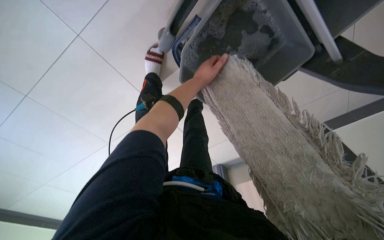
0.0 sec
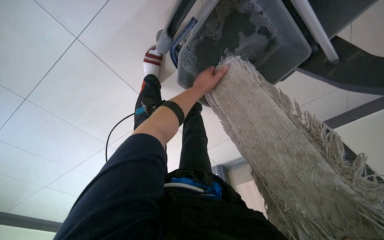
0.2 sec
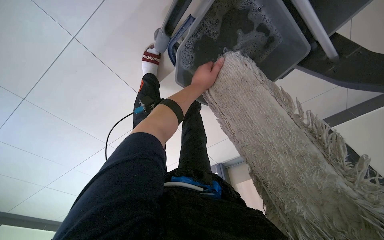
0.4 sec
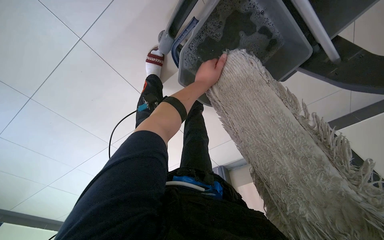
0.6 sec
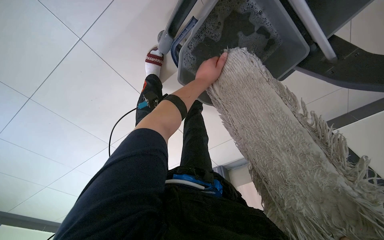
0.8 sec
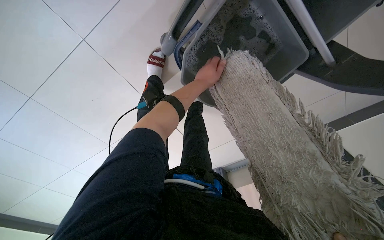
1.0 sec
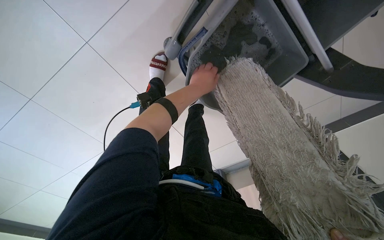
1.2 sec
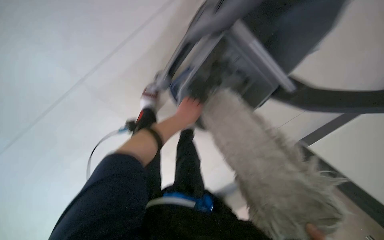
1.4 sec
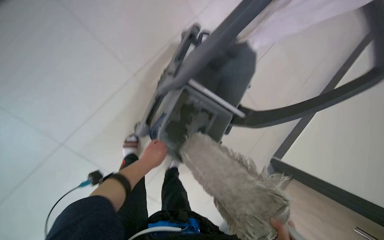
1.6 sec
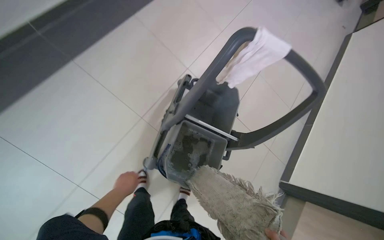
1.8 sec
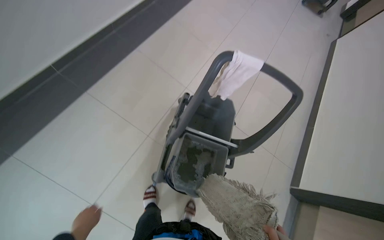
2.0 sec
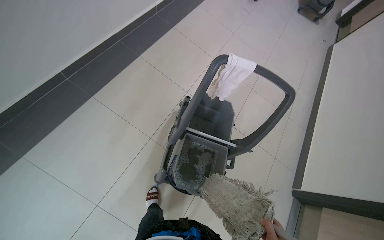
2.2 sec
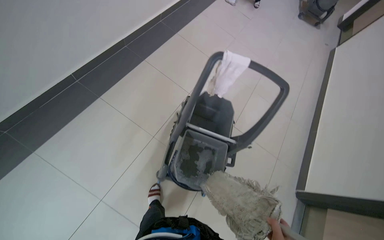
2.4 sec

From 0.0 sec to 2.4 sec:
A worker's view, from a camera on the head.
Job: preparing cleaning supplies.
The whole recording: Maintaining mop and bucket. The worker cleans, wrings, and prepares the mop for use with the bucket.
From 1.2 sec to 2.4 sec: The wearer moves about 40 cm. The wearer looks some 45 degrees further upward.

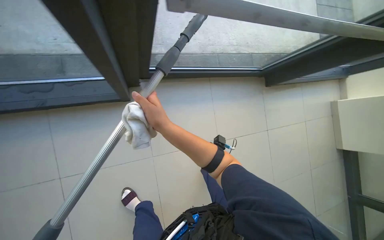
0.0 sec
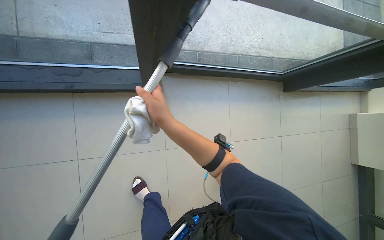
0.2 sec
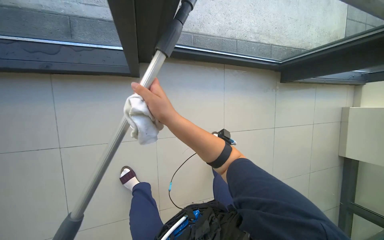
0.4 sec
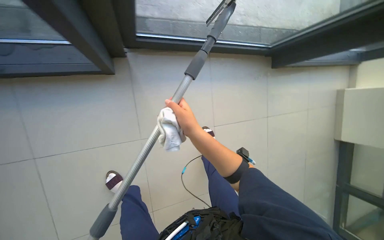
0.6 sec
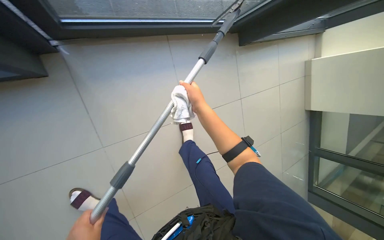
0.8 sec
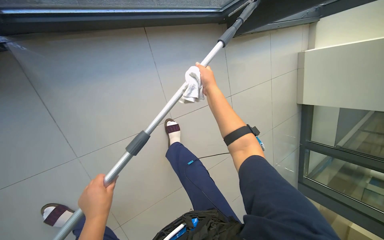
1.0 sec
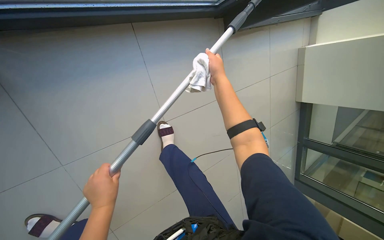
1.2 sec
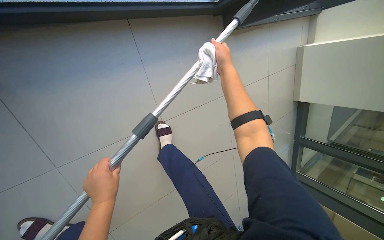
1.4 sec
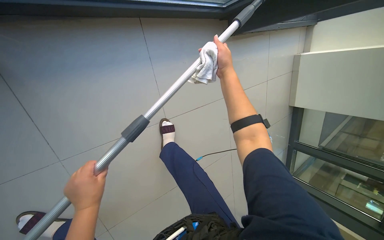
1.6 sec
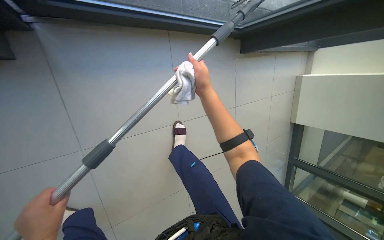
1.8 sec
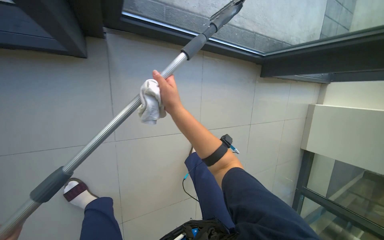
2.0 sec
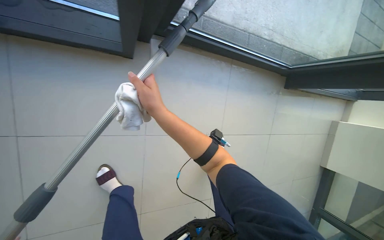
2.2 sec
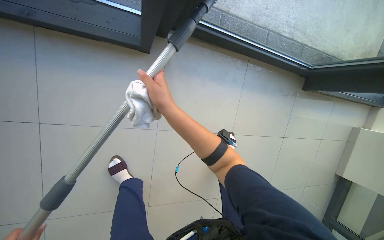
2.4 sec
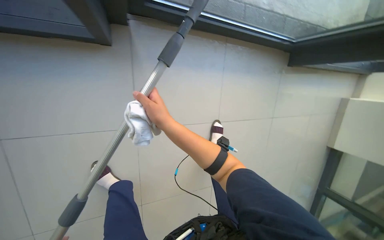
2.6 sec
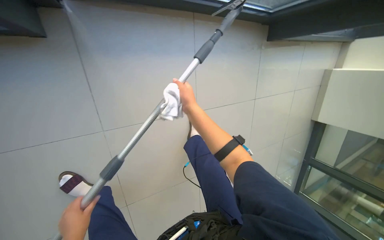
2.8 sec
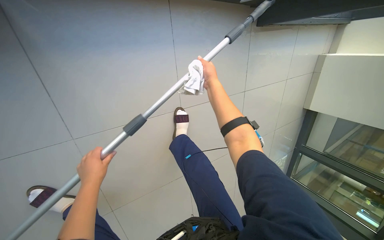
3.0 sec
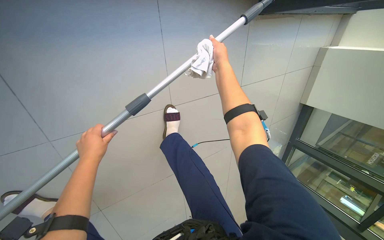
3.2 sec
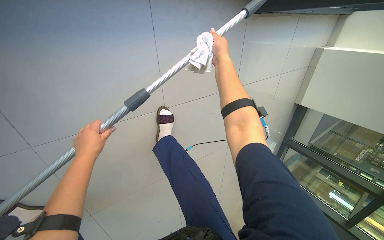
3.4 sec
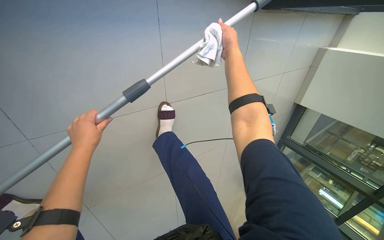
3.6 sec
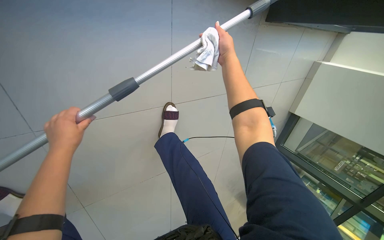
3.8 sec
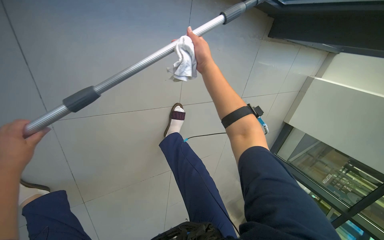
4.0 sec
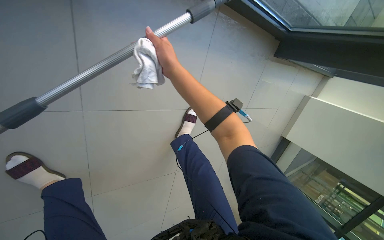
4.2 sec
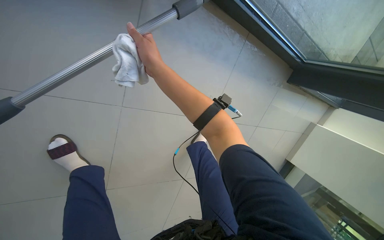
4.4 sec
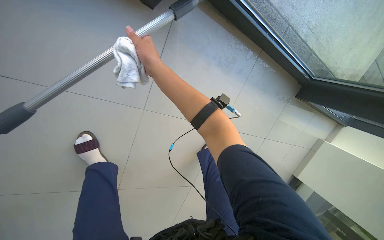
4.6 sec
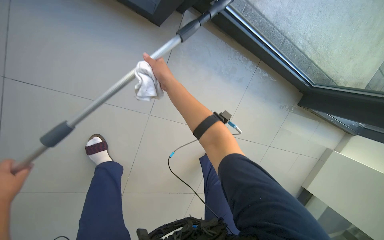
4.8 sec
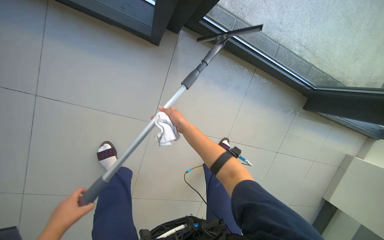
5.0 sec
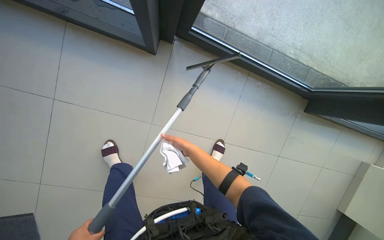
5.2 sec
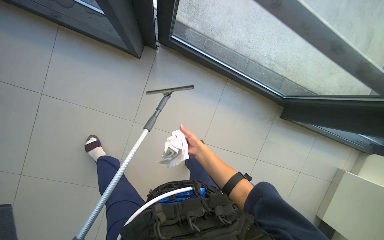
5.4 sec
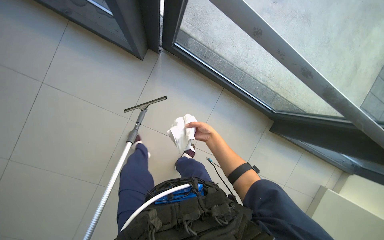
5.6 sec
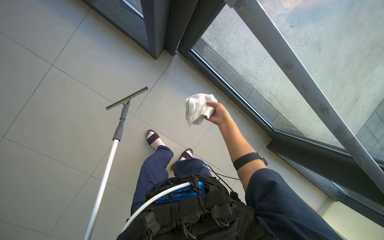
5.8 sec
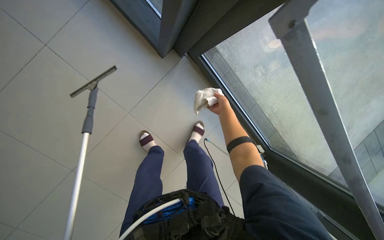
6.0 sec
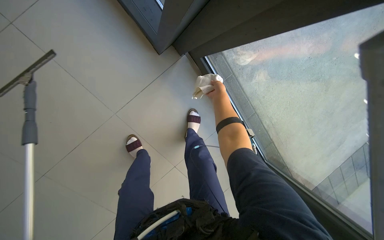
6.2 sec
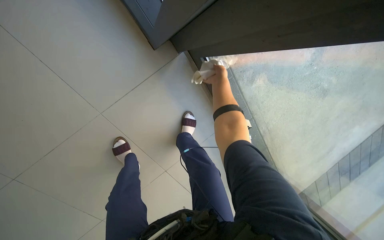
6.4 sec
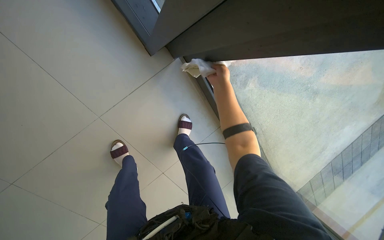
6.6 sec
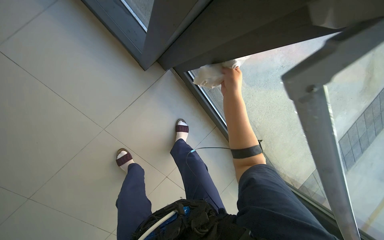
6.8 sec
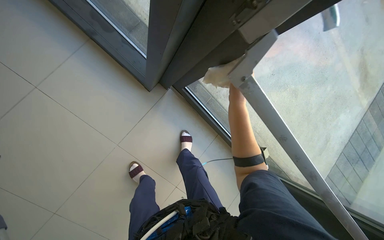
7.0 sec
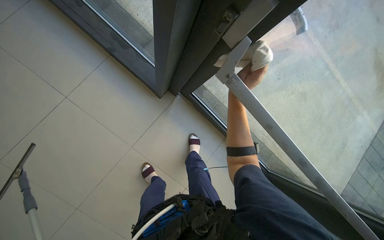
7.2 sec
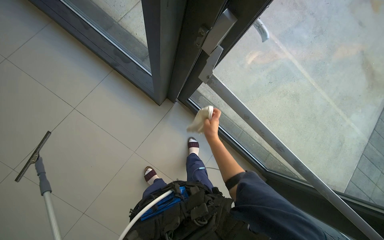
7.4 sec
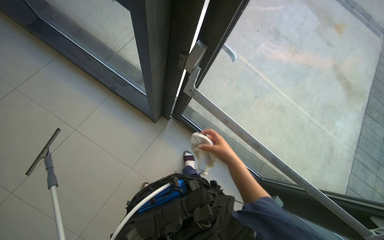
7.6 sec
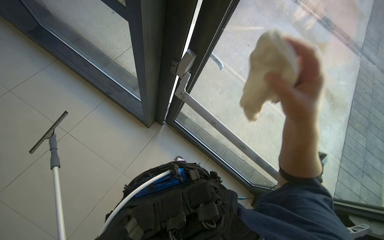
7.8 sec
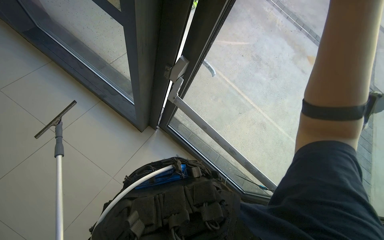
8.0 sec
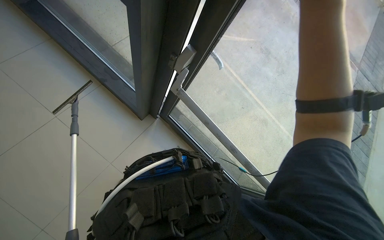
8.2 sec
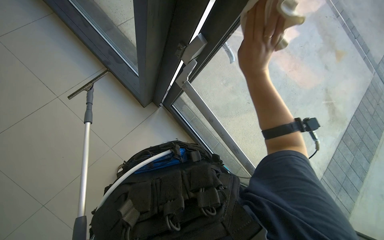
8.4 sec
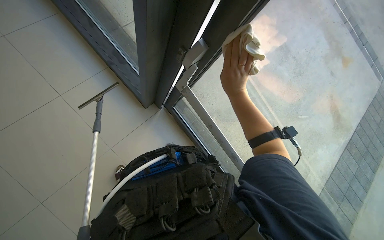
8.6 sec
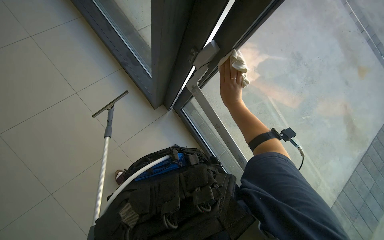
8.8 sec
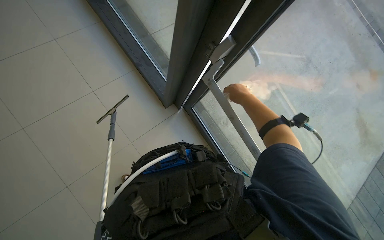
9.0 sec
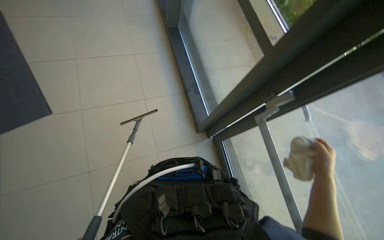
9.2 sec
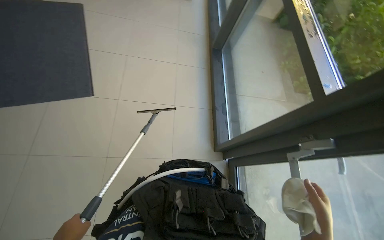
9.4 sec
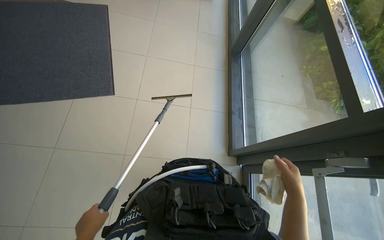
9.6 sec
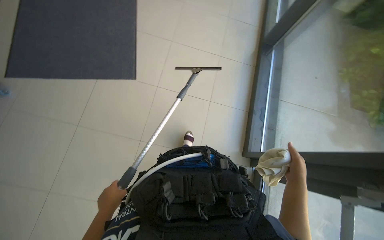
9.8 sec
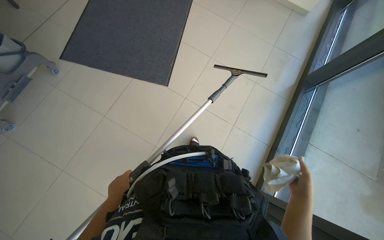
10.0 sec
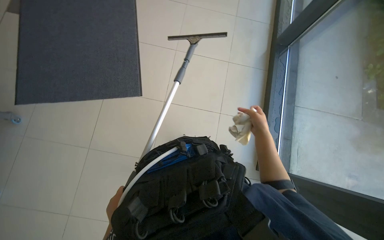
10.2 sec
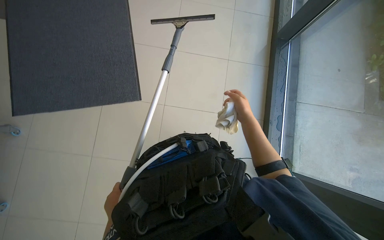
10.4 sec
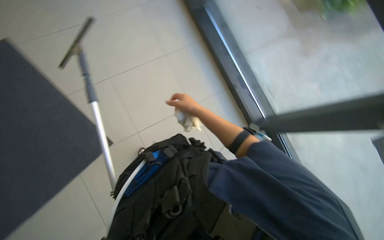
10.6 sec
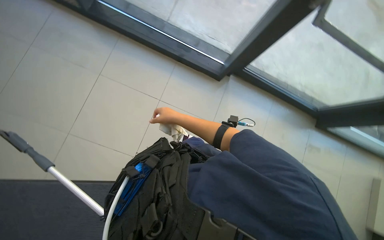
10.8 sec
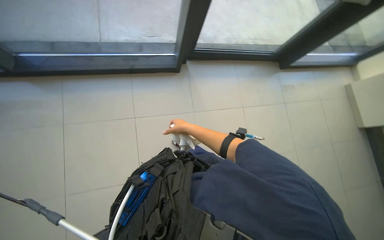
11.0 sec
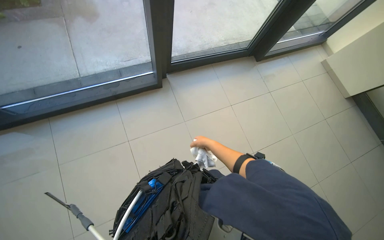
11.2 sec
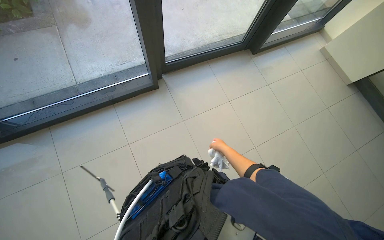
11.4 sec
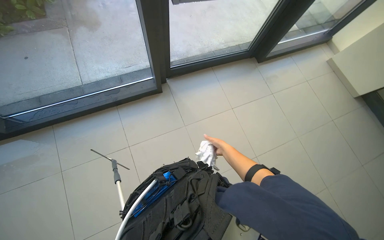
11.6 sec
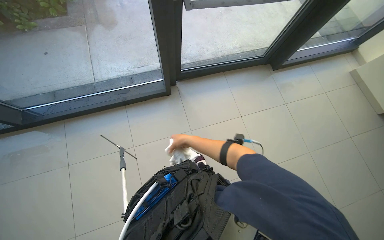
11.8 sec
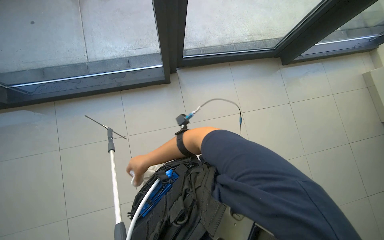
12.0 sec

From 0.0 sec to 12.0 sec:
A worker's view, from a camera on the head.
Job: cleaning windows.
The whole recording: Cleaning glass panels and frames. The worker wipes the glass frames with a cloth and cleans the glass panels using a squeegee.
From 0.0 sec to 1.6 sec: The camera is carried some 40 cm. The view tips downward by roughly 20 degrees.
From 3.0 sec to 4.4 sec: The right hand shifts approximately 50 cm to the left and nearer to the camera.
From 4.4 sec to 6.0 sec: The camera is carried roughly 40 cm. The camera pitches upward, by about 25 degrees. Everything in view rotates approximately 30 degrees clockwise.
From 6.0 sec to 7.6 sec: The wearer looks roughly 20 degrees further upward.
From 7.6 sec to 9.0 sec: The right hand heads up the picture, covering roughly 15 cm, and reaches some 25 cm nearer to the camera, then returns.
From 9.0 sec to 10.4 sec: The wearer's head swings about 30 degrees to the left. The wearer looks roughly 20 degrees further upward.
From 10.4 sec to 12.0 sec: The head travels approximately 40 cm. Everything in view rotates some 75 degrees counterclockwise.

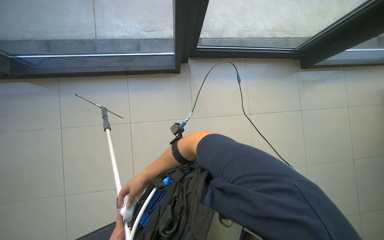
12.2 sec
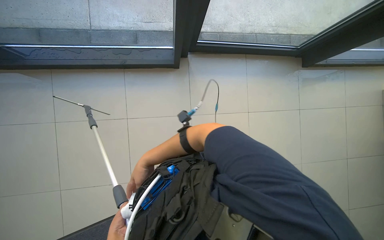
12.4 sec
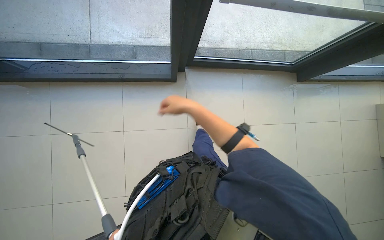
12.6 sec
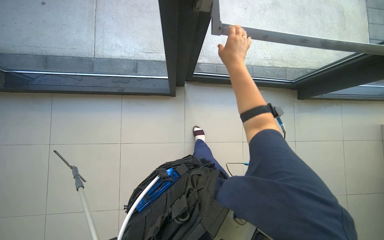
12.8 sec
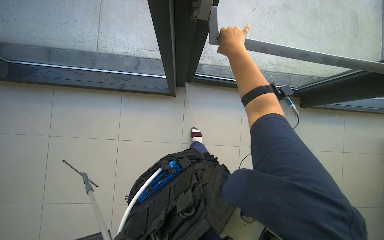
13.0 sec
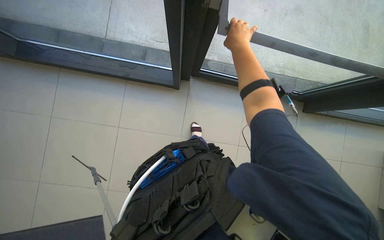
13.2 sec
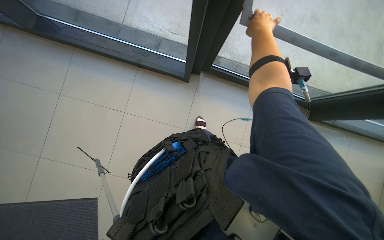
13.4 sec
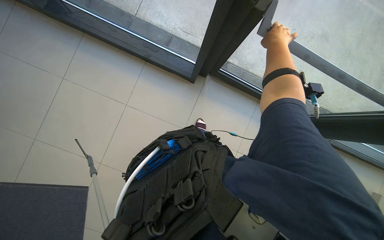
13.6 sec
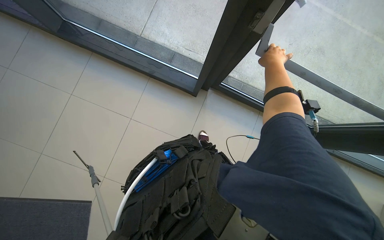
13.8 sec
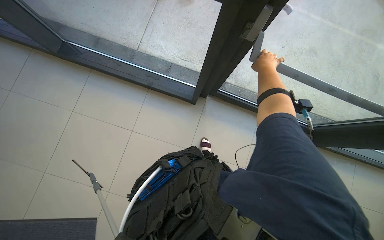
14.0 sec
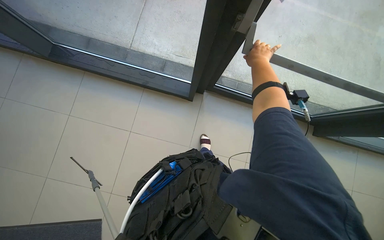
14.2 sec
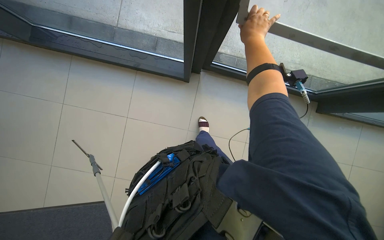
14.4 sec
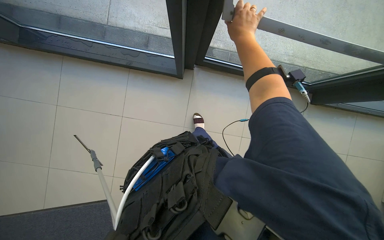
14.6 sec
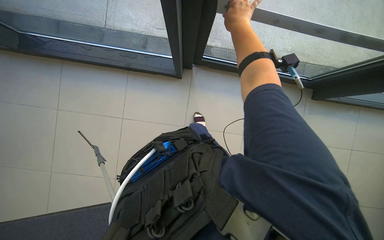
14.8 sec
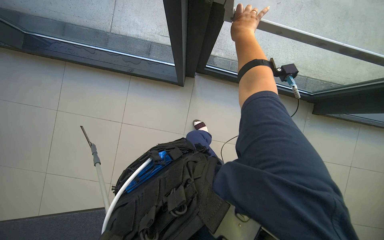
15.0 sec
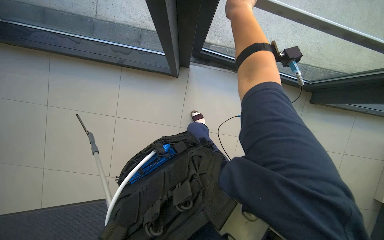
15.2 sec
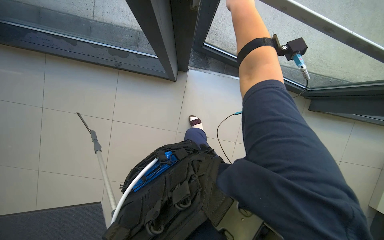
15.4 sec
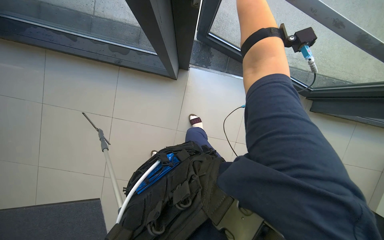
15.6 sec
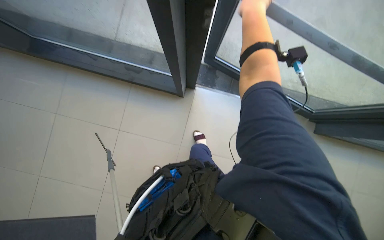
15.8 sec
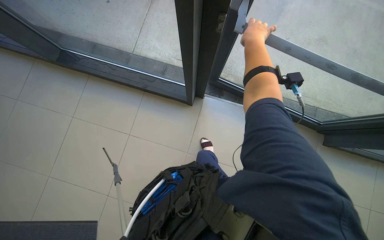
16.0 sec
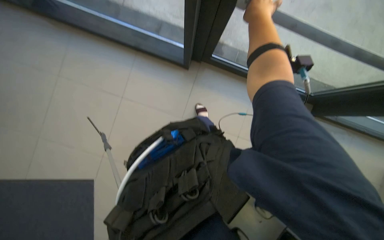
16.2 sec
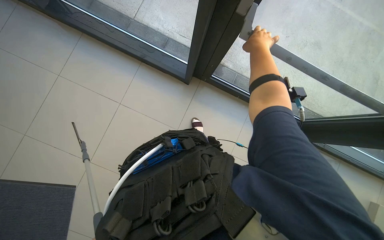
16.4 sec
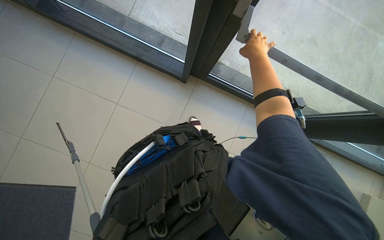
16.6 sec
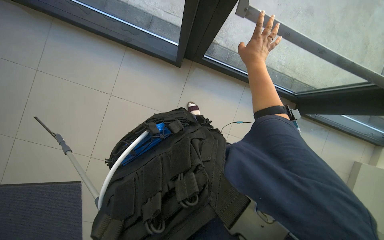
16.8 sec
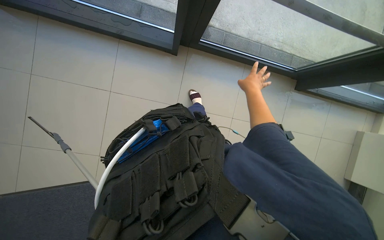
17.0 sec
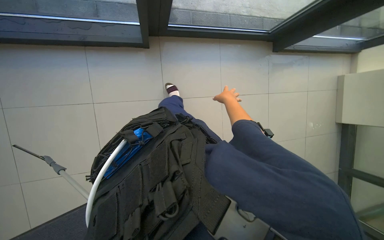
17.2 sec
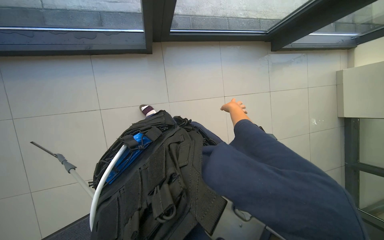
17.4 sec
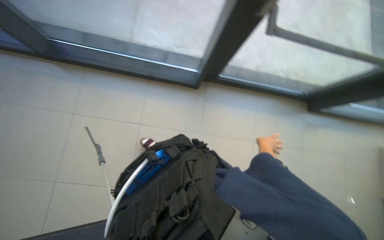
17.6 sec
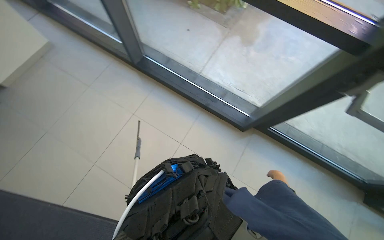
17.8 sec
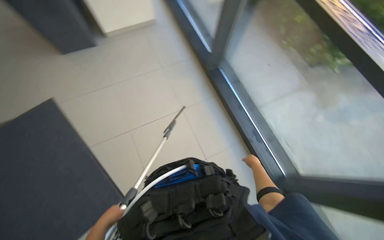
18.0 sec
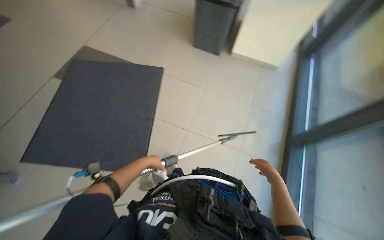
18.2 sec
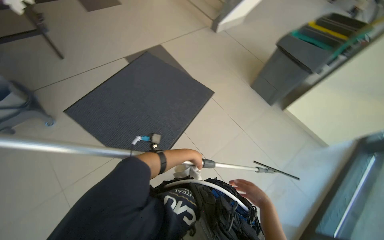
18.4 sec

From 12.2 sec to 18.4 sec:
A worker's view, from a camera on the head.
Job: cleaning windows.
The whole recording: Cleaning glass panels and frames. The worker wipes the glass frames with a cloth and cleans the glass panels using a squeegee.
From 12.2 sec to 13.8 sec: Everything in view rotates approximately 25 degrees clockwise.
From 16.8 sec to 18.4 sec: The wearer's head swings roughly 25 degrees to the left.
